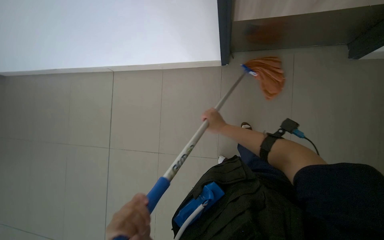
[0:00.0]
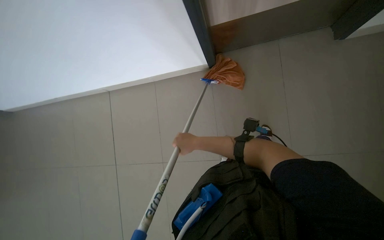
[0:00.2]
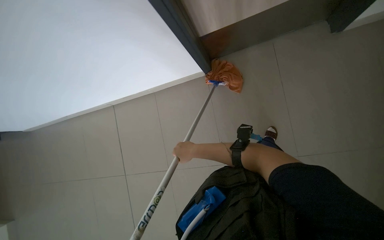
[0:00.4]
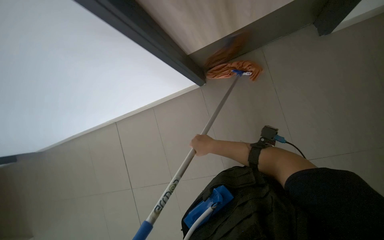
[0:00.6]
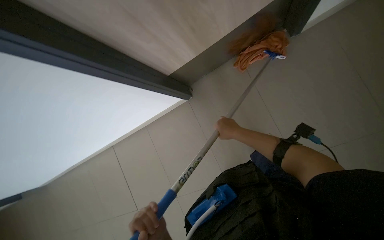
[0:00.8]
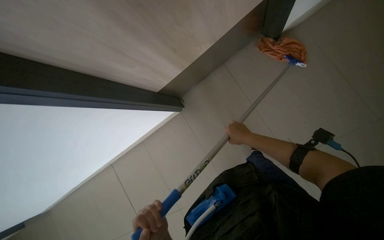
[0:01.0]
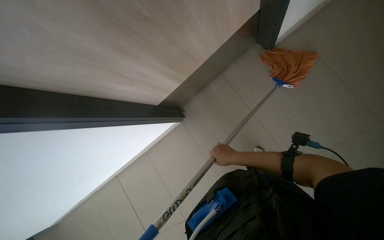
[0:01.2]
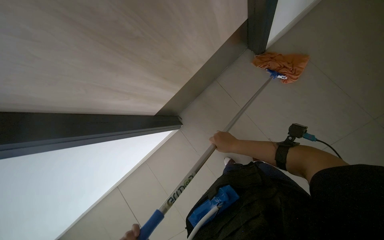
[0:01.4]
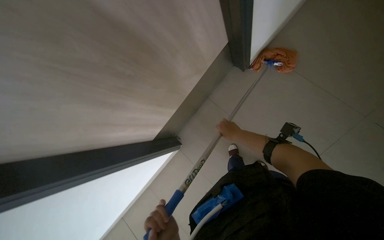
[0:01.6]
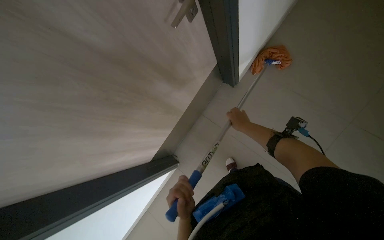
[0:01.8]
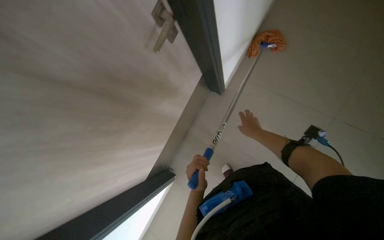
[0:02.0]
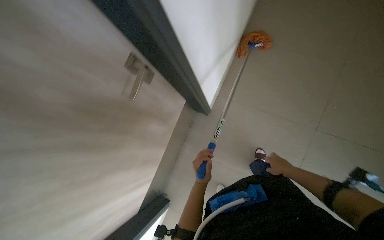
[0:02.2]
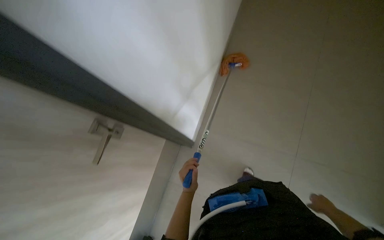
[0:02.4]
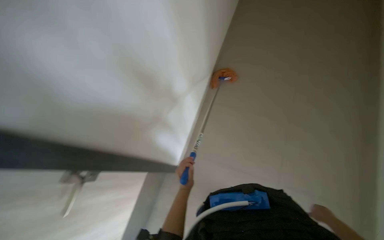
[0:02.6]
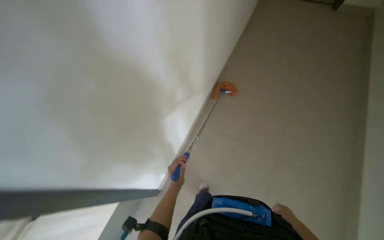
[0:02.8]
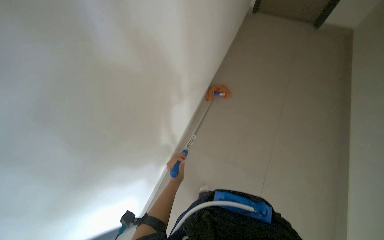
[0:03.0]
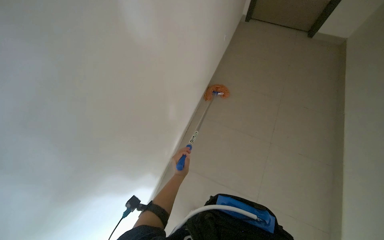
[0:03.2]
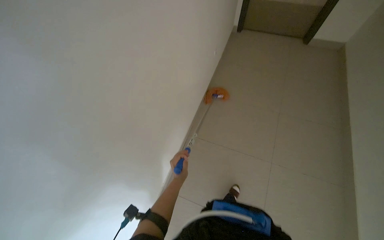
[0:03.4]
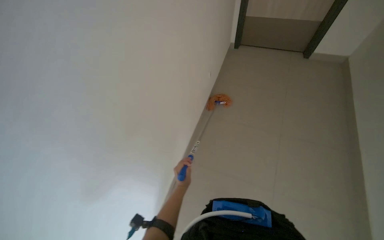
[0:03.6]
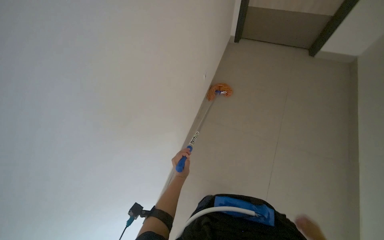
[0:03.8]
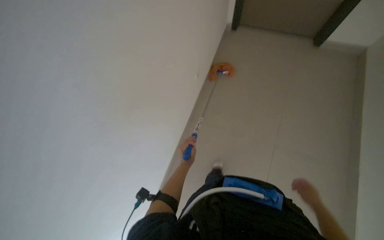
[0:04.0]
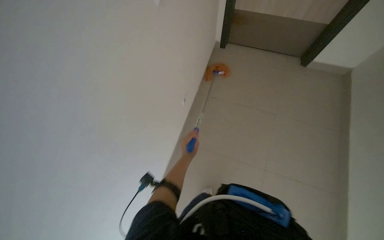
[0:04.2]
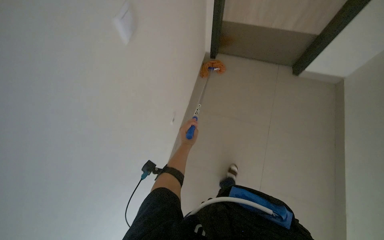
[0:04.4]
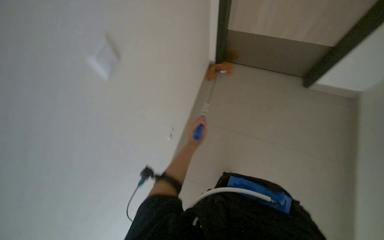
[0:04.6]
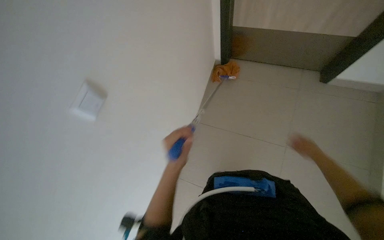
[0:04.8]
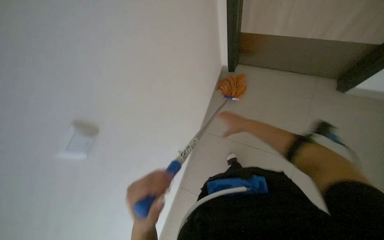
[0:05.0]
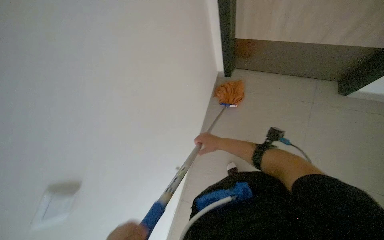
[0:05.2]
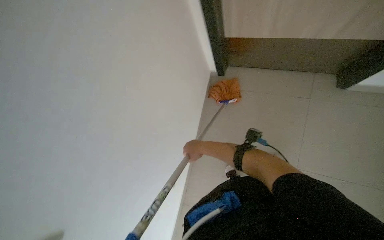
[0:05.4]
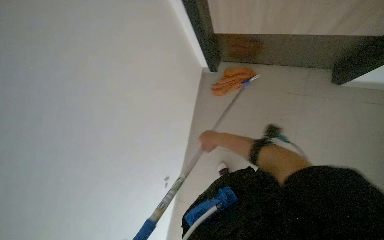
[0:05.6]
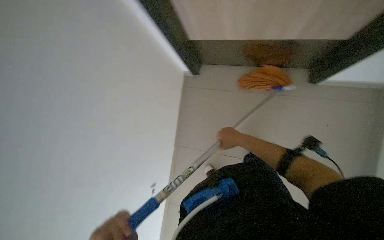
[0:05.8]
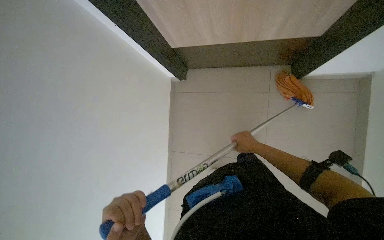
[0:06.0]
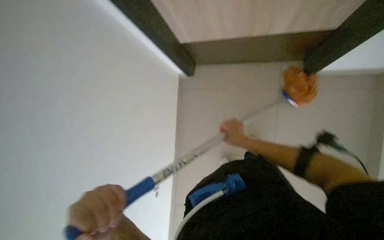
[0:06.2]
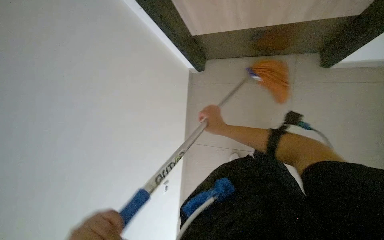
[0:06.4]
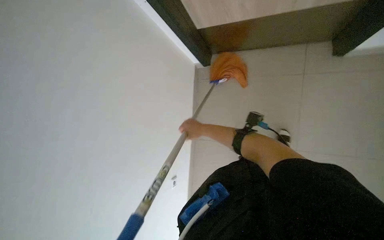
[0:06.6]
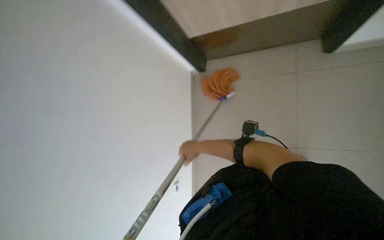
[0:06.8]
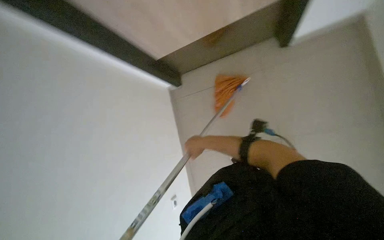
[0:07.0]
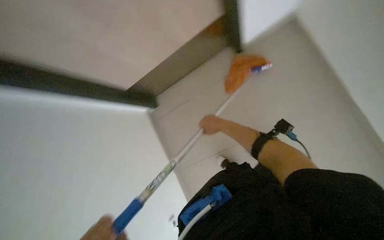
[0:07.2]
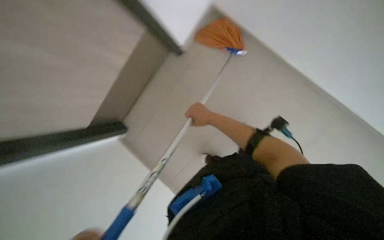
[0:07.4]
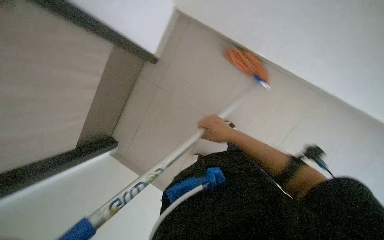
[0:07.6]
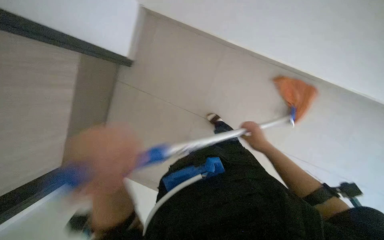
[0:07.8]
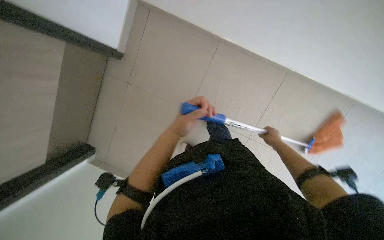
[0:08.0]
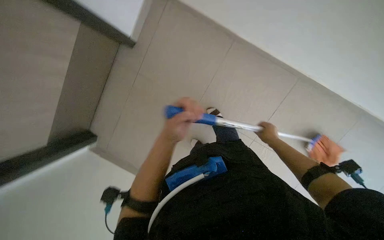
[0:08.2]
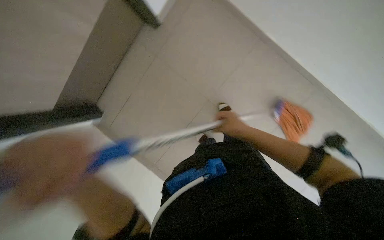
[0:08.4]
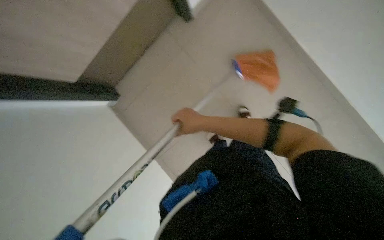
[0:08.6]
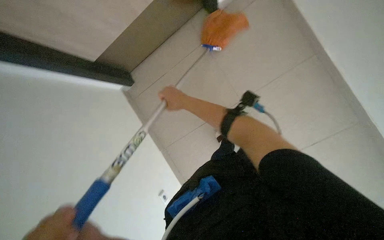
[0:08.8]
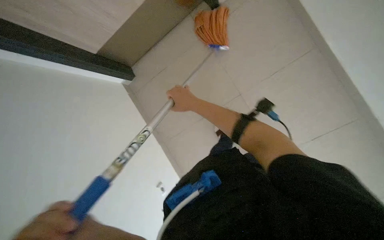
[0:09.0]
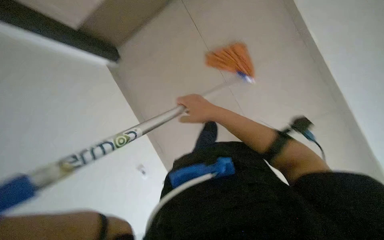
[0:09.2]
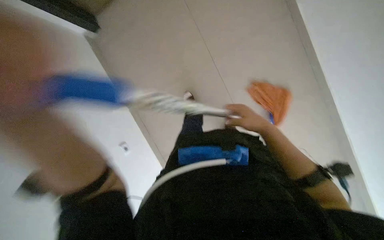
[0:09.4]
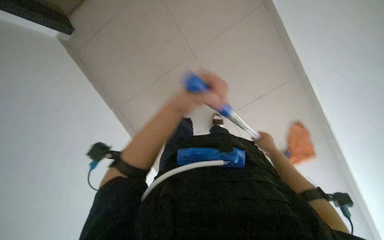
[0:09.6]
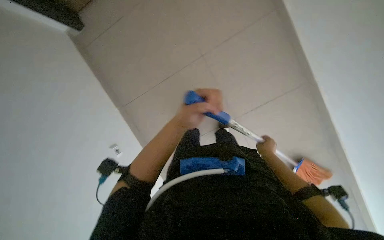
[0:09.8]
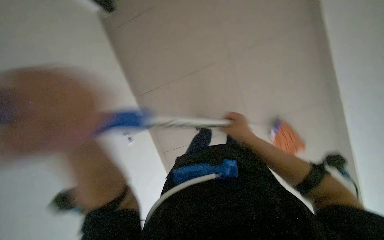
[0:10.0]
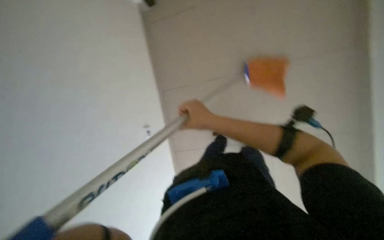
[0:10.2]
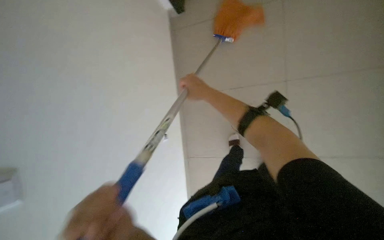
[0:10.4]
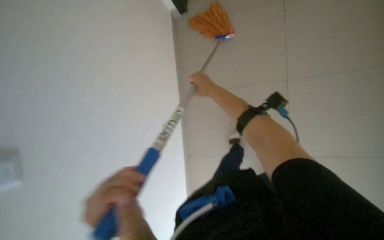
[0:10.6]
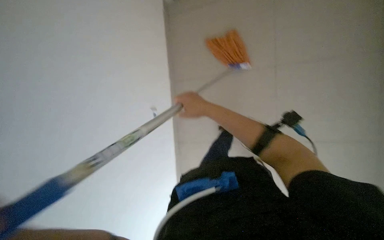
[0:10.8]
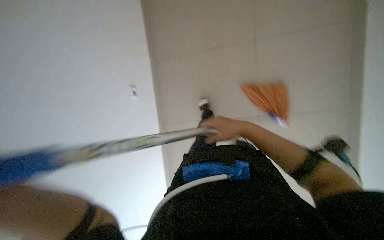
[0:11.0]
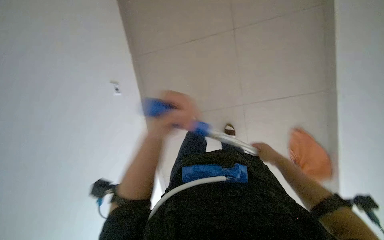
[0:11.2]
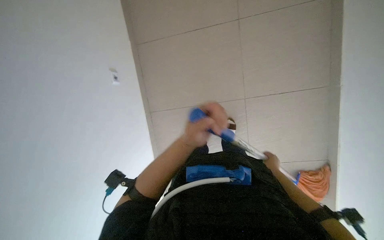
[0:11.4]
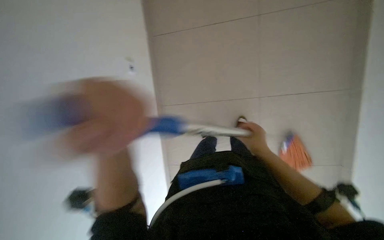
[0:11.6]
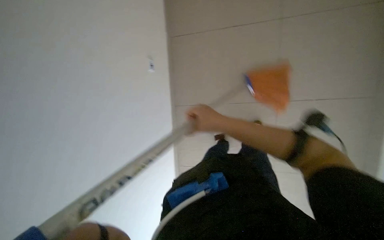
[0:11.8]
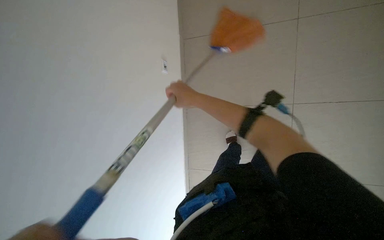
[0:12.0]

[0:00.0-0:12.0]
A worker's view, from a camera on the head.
Job: mopping floor.
The whole recording: Mopping pool deck. The worker dips and wrings a mop, then mops the tiled floor around the swimming pool, and wrings the mop again.
0:01.6 to 0:03.0: The camera travels approximately 80 cm. The view swings roughly 15 degrees to the left.
0:03.0 to 0:04.4: The left hand shifts about 15 cm up the picture.
0:06.0 to 0:07.6: The right hand goes roughly 15 cm to the left and nearer to the camera.
0:07.6 to 0:09.0: The scene rotates clockwise by about 25 degrees. The right hand moves up the picture, roughly 20 cm, and goes to the right and returns, about 25 cm each way.
0:09.0 to 0:10.4: The scene rotates counterclockwise by approximately 25 degrees.
0:10.4 to 0:12.0: The right hand shifts some 15 cm nearer to the camera, and moves some 35 cm to the right and comes back.

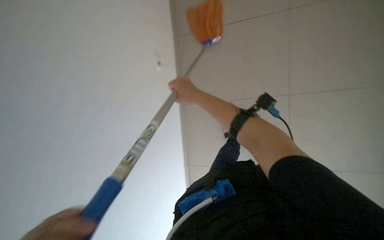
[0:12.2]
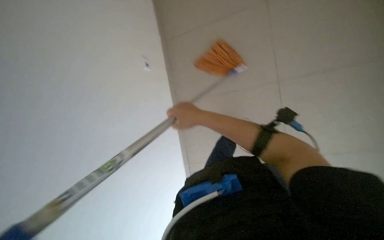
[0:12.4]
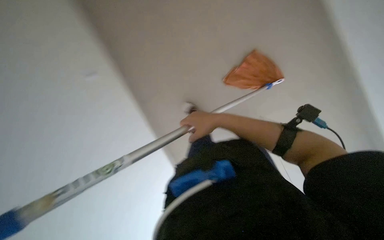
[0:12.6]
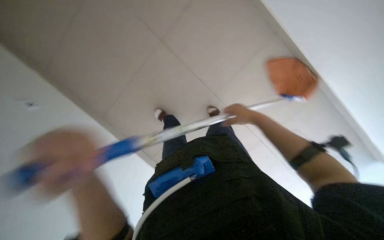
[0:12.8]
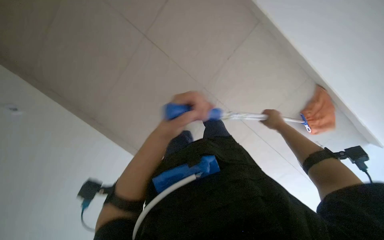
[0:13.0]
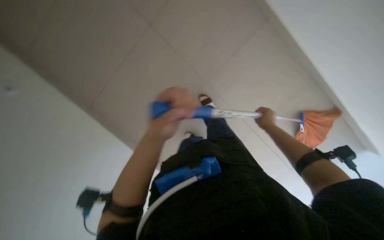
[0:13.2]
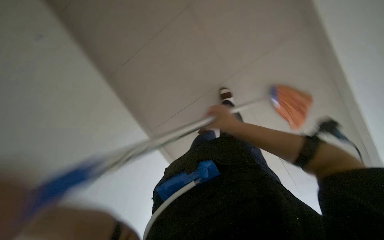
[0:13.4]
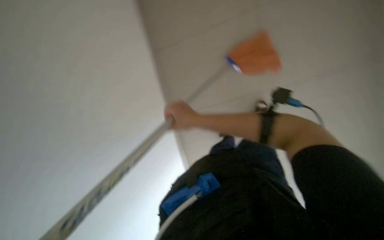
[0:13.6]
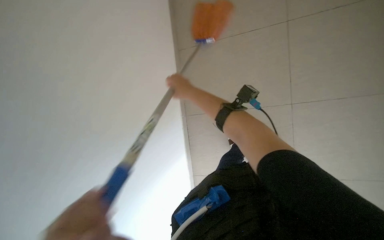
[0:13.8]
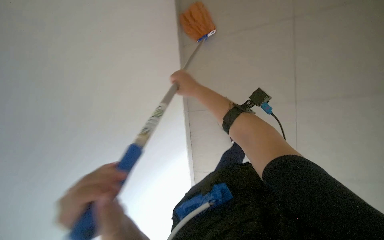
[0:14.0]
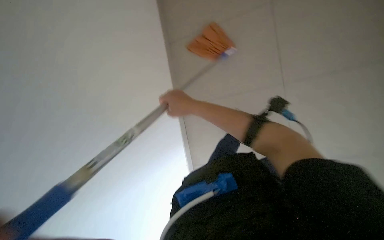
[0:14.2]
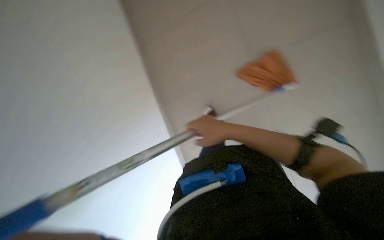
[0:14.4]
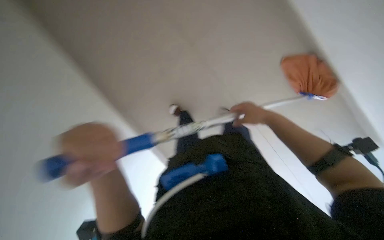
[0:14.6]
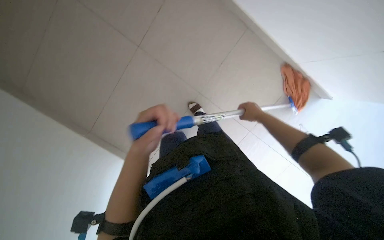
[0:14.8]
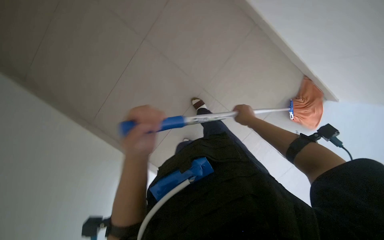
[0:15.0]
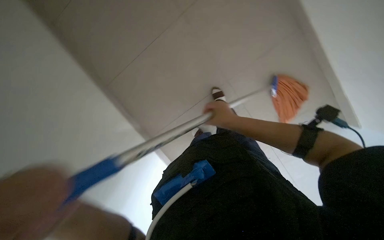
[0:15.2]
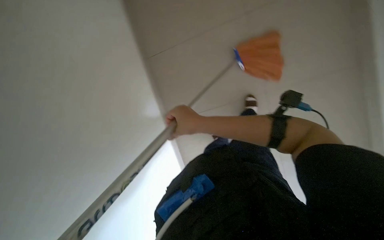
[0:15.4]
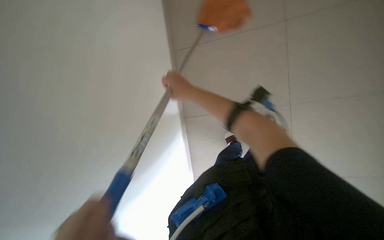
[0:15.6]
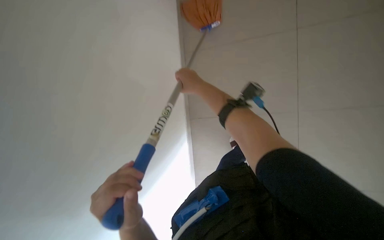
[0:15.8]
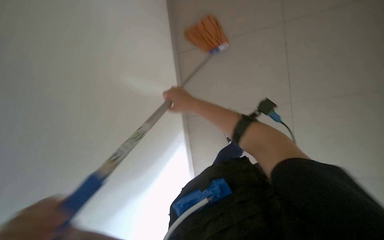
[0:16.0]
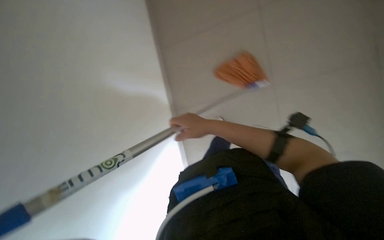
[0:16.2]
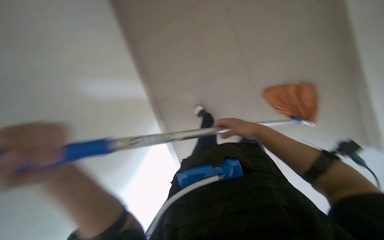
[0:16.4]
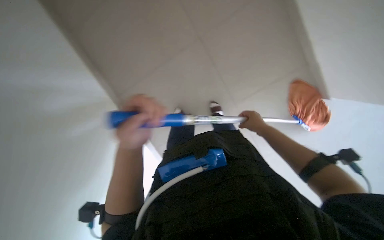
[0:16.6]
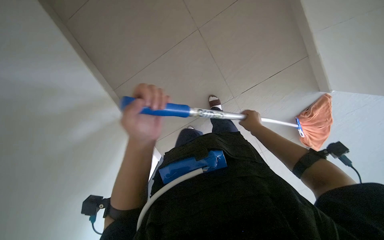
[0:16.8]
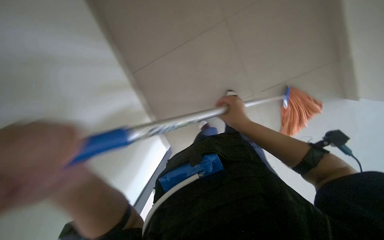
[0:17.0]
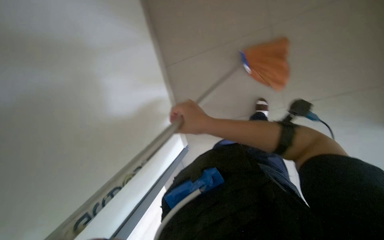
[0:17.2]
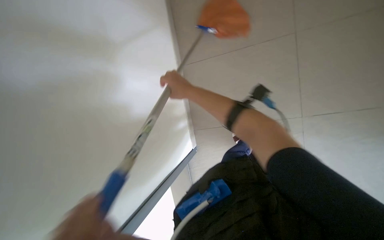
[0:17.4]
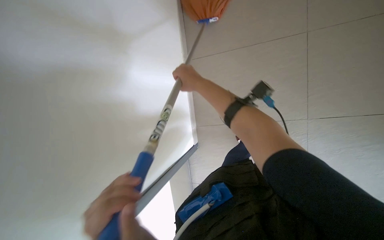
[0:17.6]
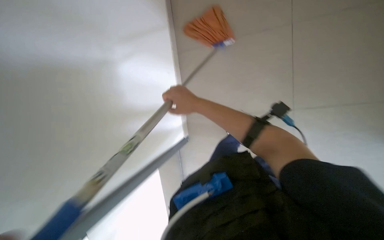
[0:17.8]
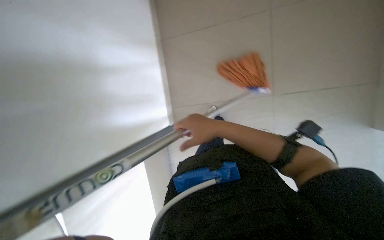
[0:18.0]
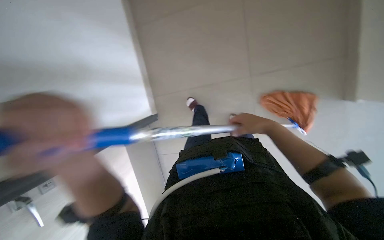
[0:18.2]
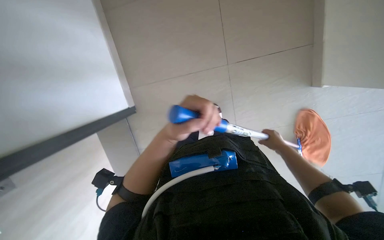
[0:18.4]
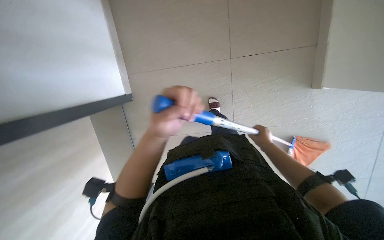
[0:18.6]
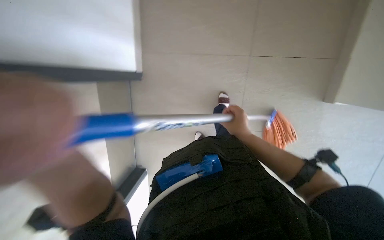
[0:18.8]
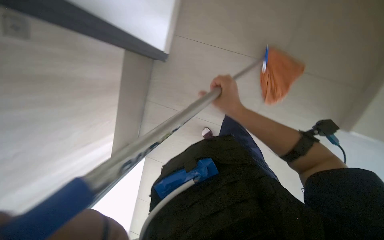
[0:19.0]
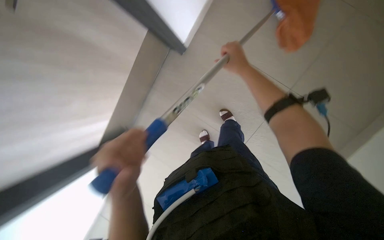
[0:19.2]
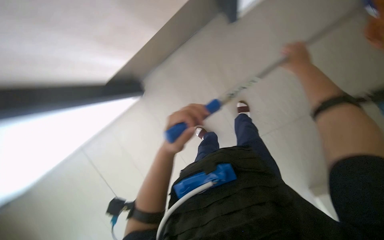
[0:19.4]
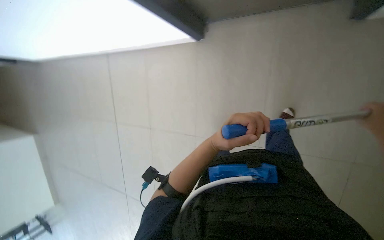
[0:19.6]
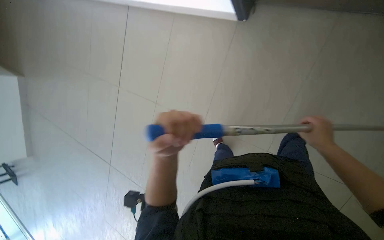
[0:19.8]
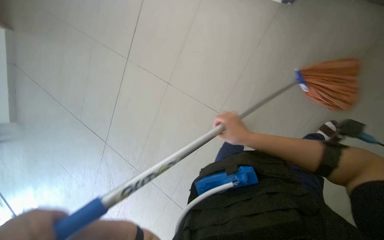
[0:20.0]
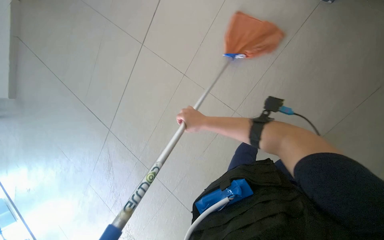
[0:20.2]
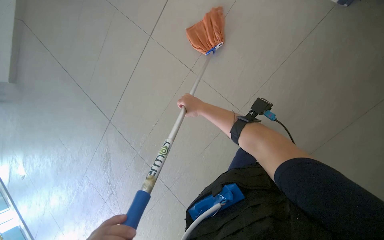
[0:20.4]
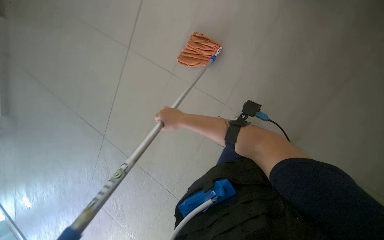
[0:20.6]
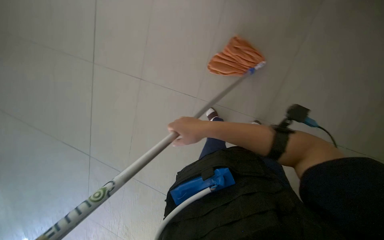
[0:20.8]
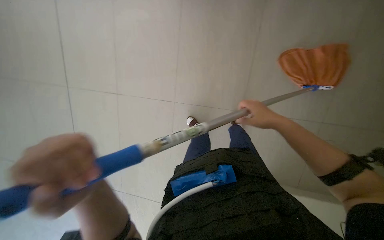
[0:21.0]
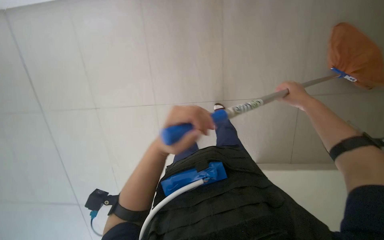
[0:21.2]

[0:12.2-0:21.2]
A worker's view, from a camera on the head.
Job: mopping floor.
The whole recording: Mopping pool deck. The worker dips and wrings a mop, then mops the tiled floor around the swimming pool, and wrings the mop again.
0:12.2 to 0:13.8: The right hand travels to the right and back again, some 30 cm each way.
0:13.8 to 0:15.2: The camera pitches upward, by roughly 15 degrees. The right hand travels to the right by some 15 cm.
0:15.2 to 0:16.6: The right hand travels to the right by approximately 10 cm.
0:16.6 to 0:18.2: The right hand moves approximately 25 cm to the left and comes back.
